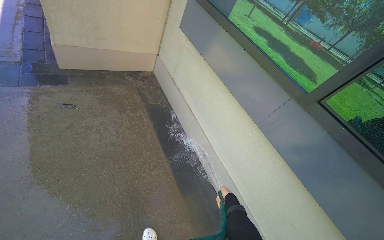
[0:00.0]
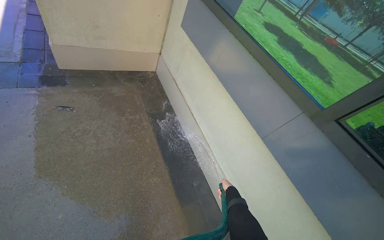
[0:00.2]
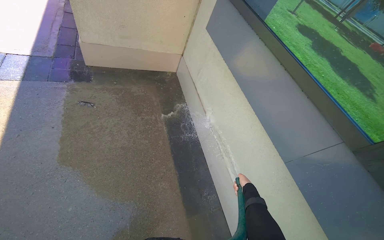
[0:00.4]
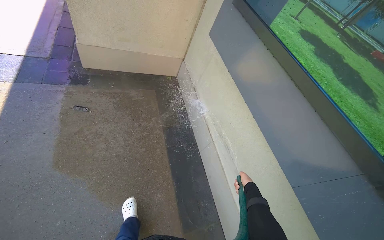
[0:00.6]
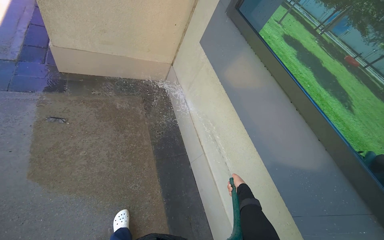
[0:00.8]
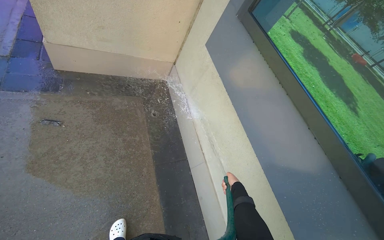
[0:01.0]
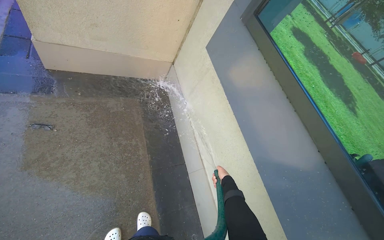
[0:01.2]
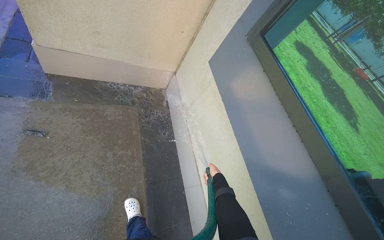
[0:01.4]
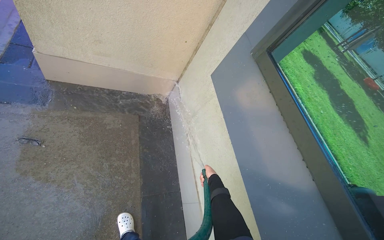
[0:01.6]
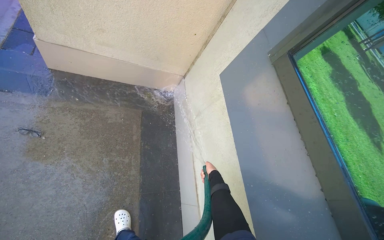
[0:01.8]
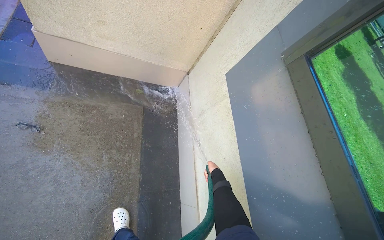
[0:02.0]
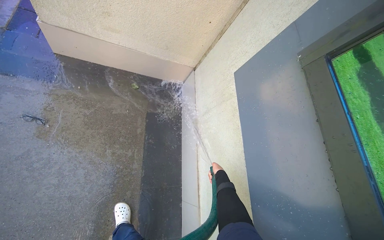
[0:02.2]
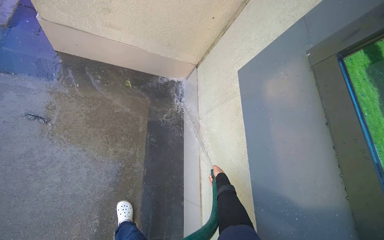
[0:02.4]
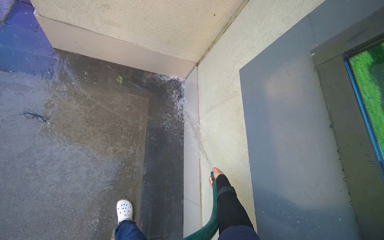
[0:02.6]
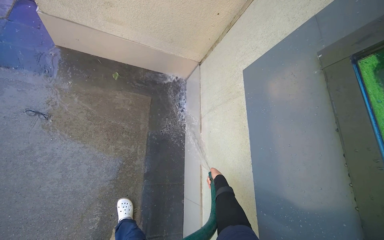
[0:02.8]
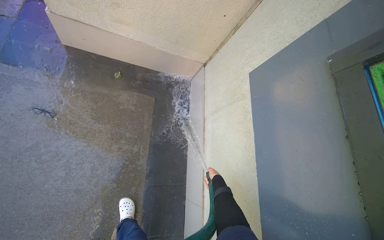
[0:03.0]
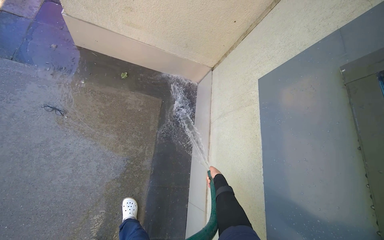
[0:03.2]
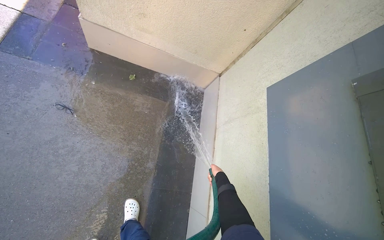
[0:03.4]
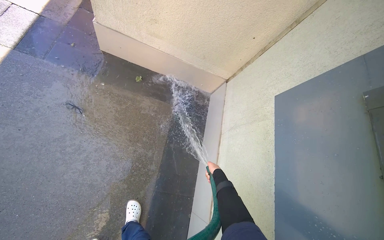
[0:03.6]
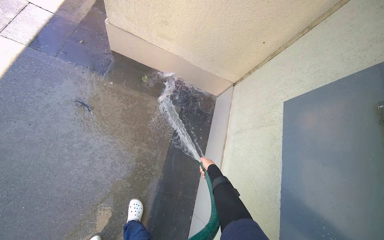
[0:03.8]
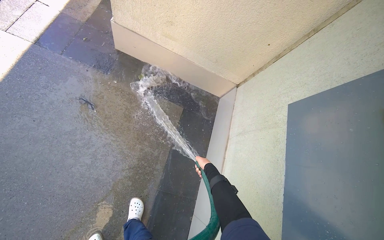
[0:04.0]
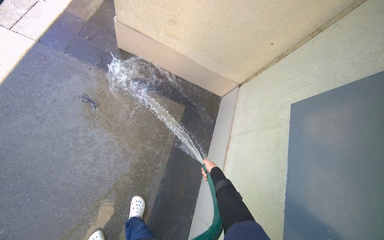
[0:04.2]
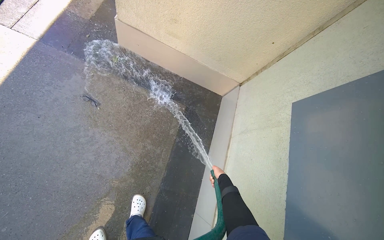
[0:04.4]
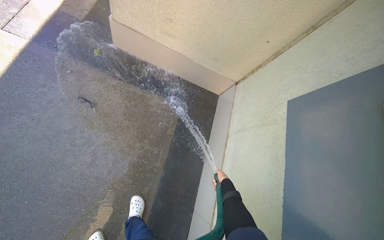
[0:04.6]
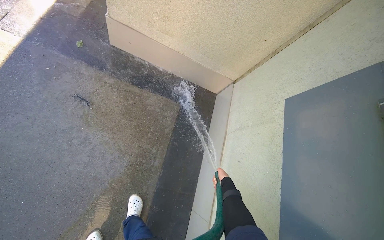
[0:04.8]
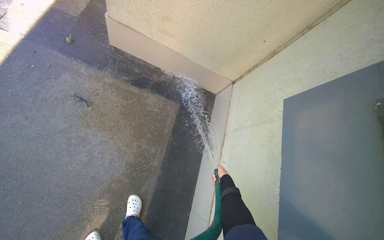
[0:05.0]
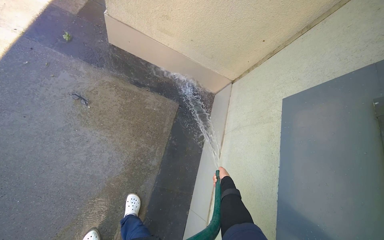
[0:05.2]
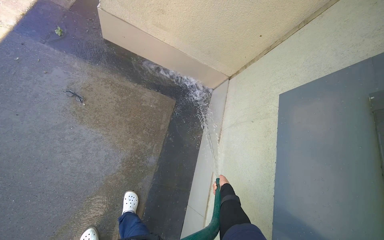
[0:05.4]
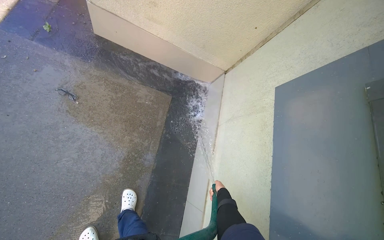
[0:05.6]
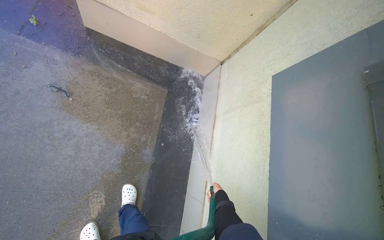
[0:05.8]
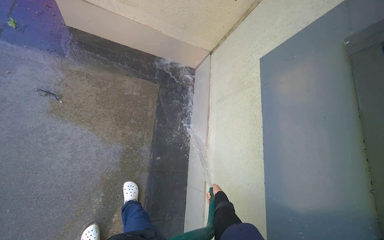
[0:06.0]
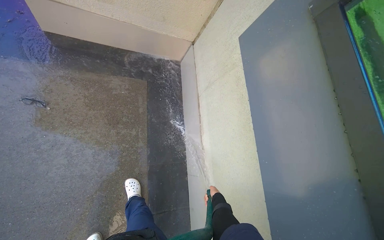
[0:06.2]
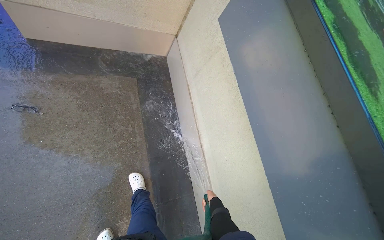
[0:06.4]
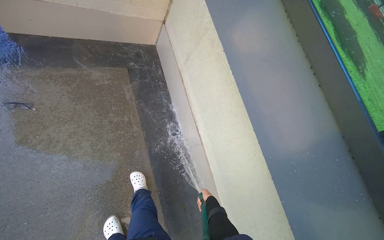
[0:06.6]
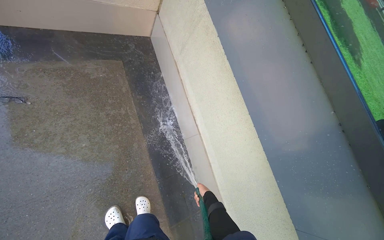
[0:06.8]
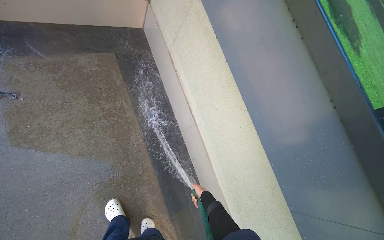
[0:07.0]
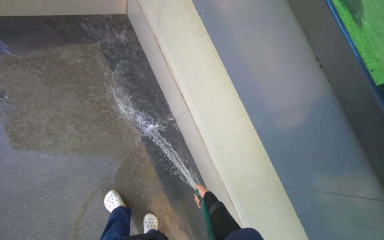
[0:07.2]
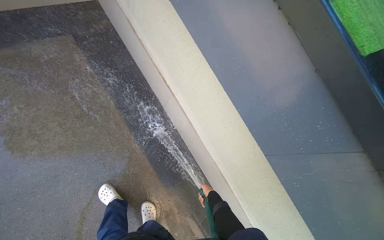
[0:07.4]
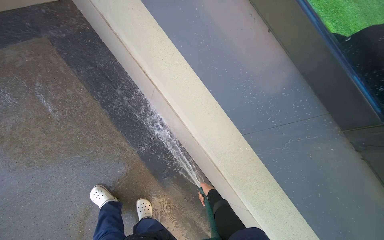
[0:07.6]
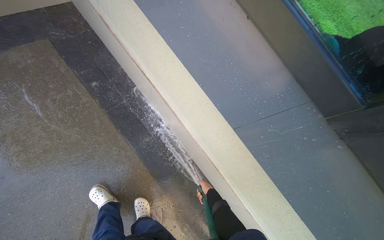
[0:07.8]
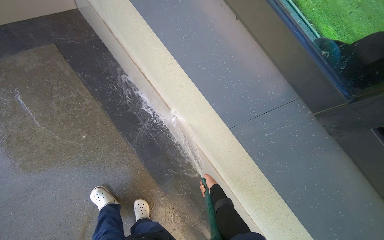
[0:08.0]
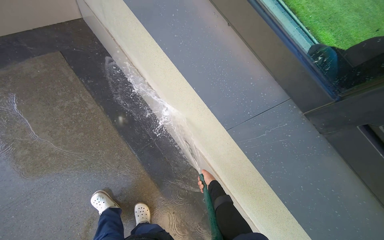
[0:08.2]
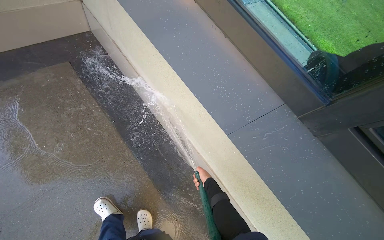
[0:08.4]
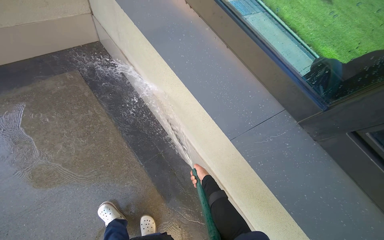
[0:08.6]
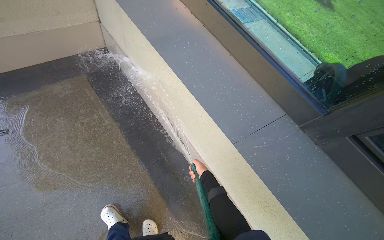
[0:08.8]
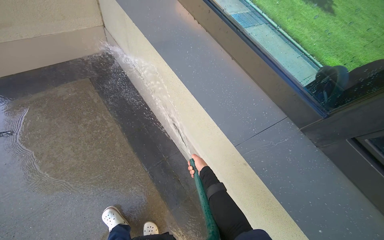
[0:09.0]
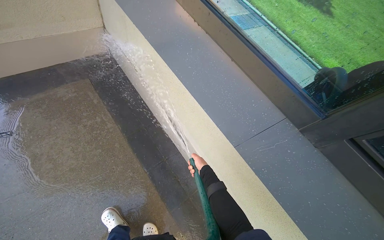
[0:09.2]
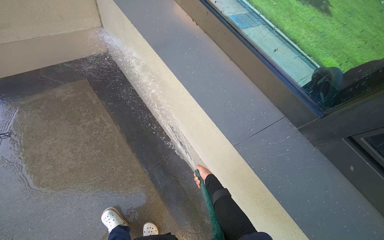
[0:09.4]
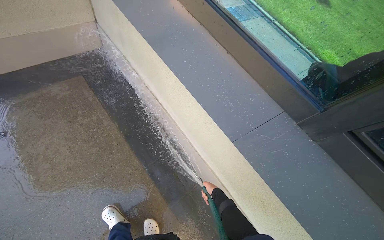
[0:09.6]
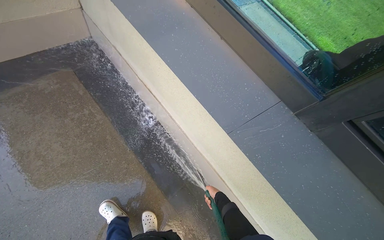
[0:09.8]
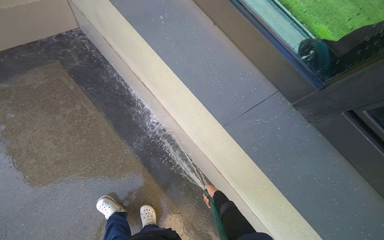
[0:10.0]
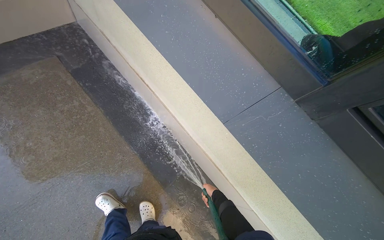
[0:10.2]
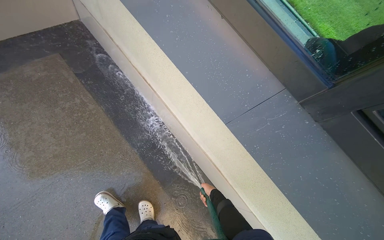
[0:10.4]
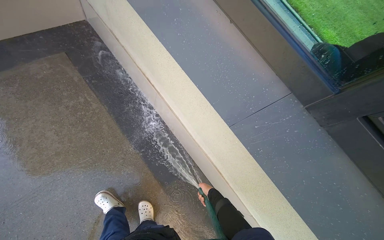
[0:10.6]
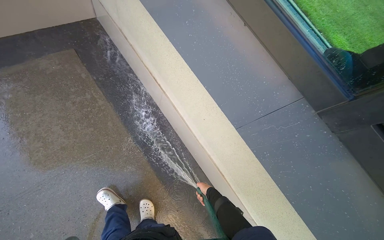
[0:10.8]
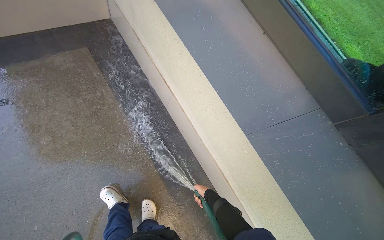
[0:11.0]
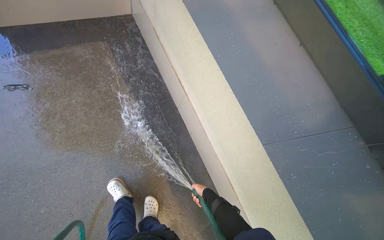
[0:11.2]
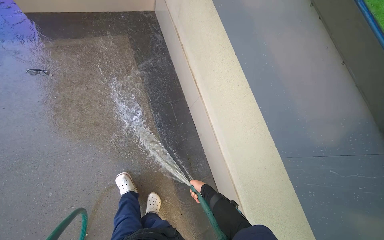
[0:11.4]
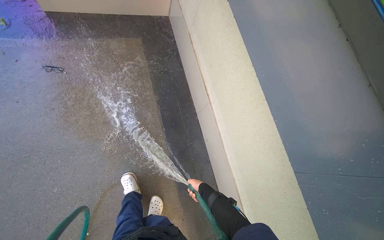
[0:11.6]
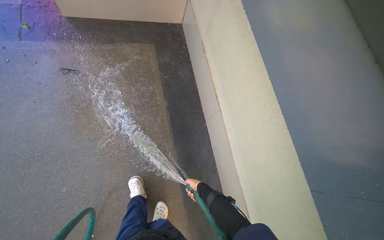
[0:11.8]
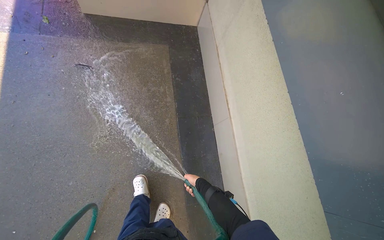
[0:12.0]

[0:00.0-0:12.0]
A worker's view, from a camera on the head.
Job: sweeping floor.
The whole recording: Rinsing concrete ground. The worker rinses the concrete ground with a hose.
0:00.0 to 0:01.6: The camera travels roughly 90 cm.
0:04.4 to 0:06.0: The right hand is displaced down the picture by some 25 cm.
0:06.0 to 0:07.6: The wearer moves about 60 cm. The view tilts roughly 15 degrees downward. Everything in view rotates roughly 40 degrees counterclockwise.
0:07.6 to 0:09.0: The view tips upward by roughly 15 degrees. The right hand moves up the picture and nearer to the camera, roughly 20 cm.
0:09.0 to 0:10.4: The right hand heads down the picture, covering roughly 20 cm.
0:10.4 to 0:12.0: The head rotates about 35 degrees to the left. The right hand moves to the left and up the picture, approximately 40 cm.

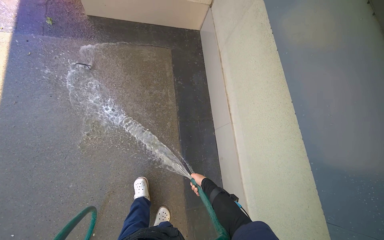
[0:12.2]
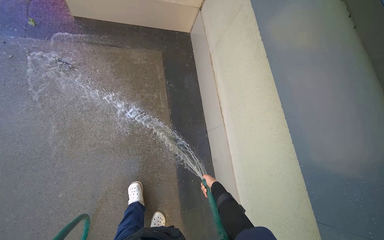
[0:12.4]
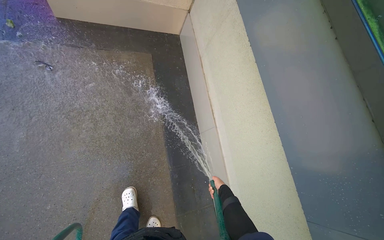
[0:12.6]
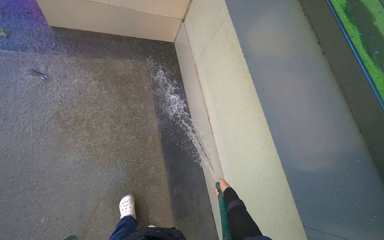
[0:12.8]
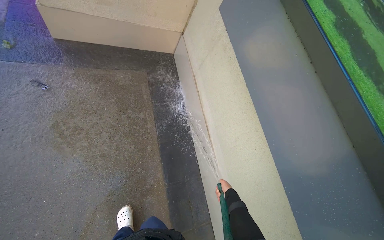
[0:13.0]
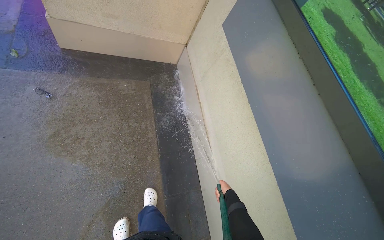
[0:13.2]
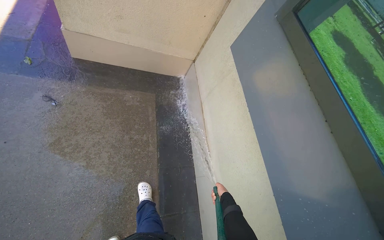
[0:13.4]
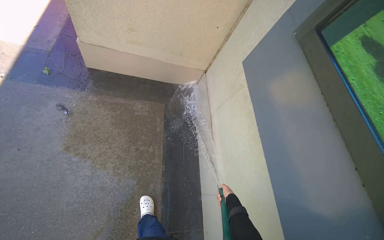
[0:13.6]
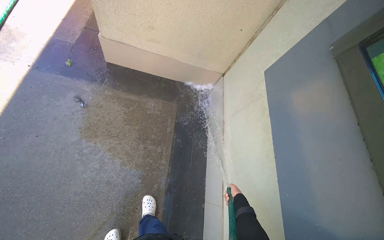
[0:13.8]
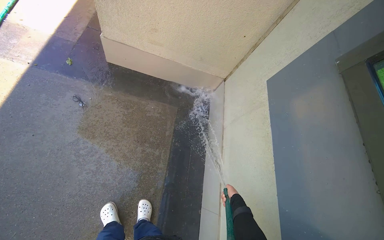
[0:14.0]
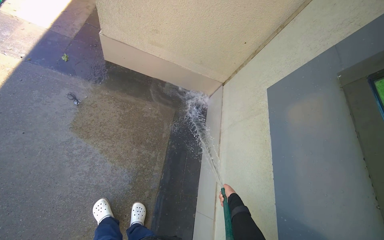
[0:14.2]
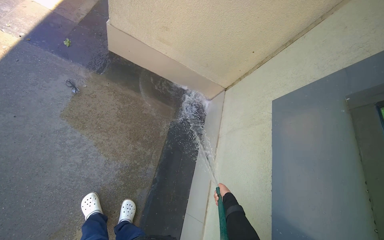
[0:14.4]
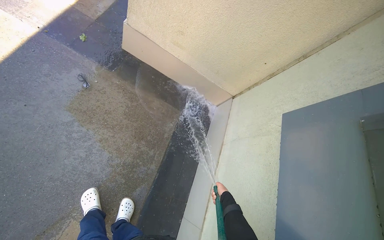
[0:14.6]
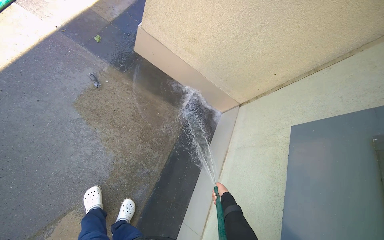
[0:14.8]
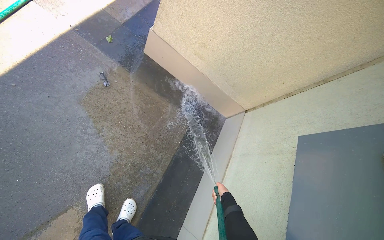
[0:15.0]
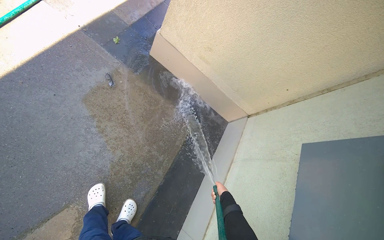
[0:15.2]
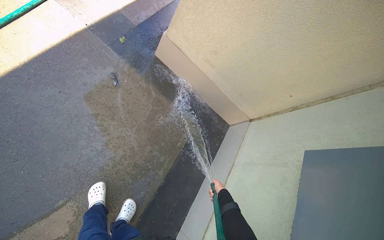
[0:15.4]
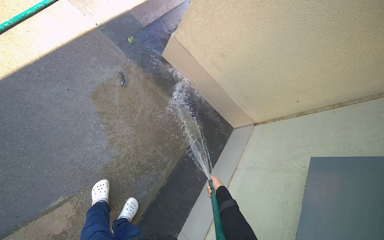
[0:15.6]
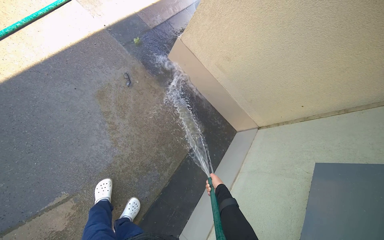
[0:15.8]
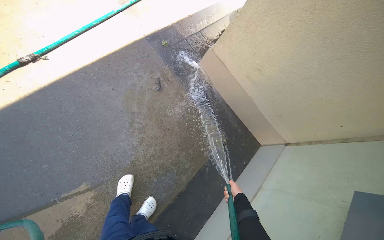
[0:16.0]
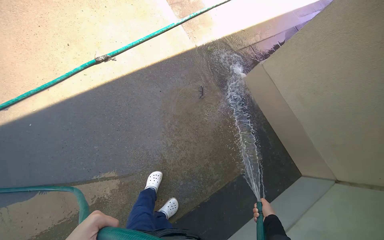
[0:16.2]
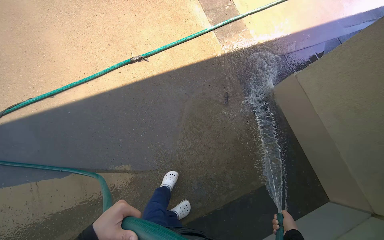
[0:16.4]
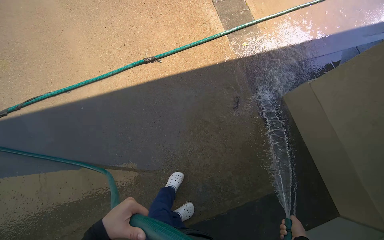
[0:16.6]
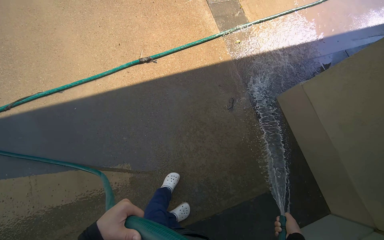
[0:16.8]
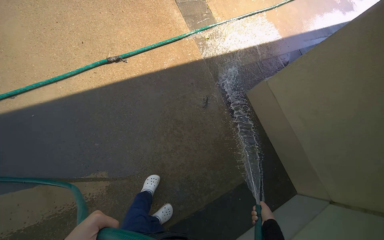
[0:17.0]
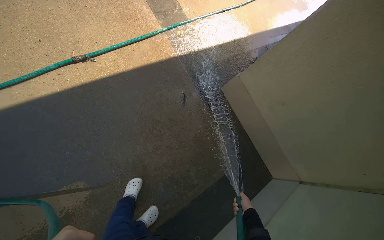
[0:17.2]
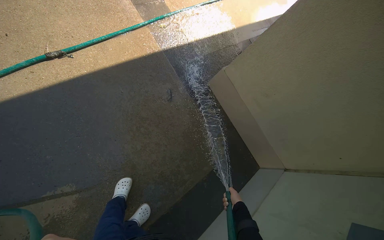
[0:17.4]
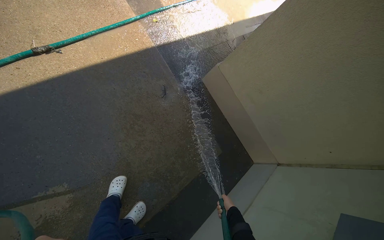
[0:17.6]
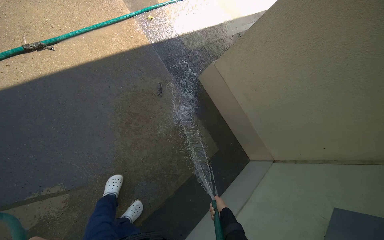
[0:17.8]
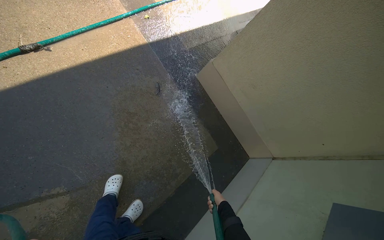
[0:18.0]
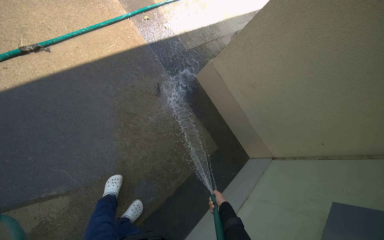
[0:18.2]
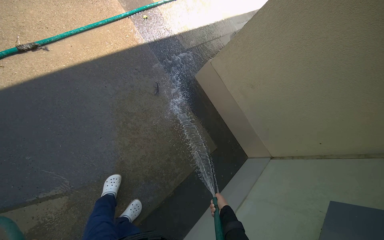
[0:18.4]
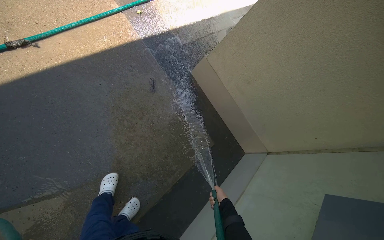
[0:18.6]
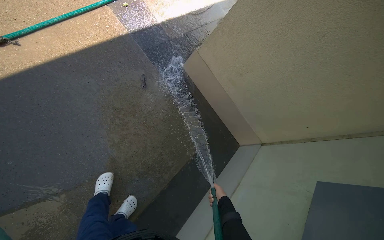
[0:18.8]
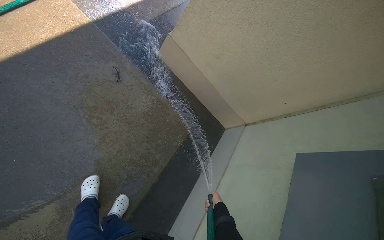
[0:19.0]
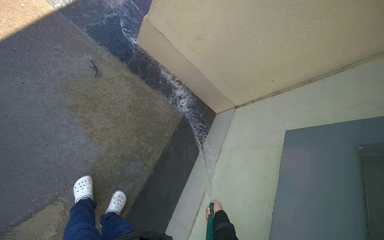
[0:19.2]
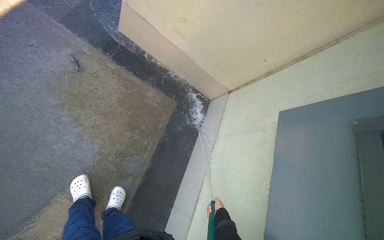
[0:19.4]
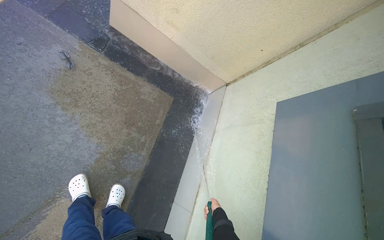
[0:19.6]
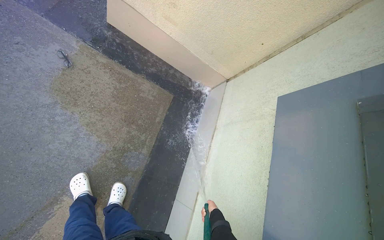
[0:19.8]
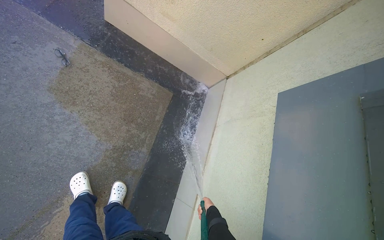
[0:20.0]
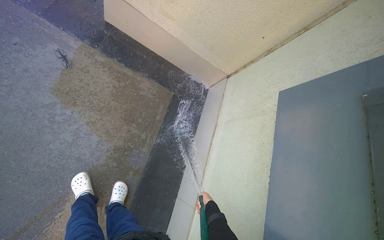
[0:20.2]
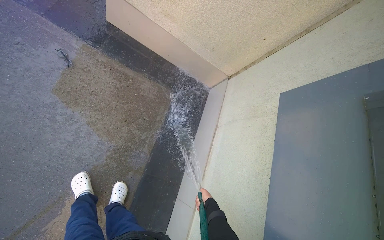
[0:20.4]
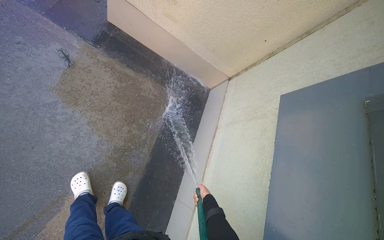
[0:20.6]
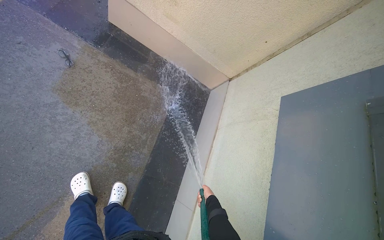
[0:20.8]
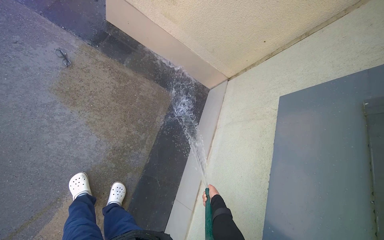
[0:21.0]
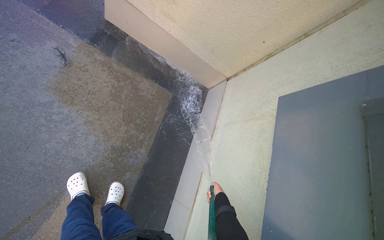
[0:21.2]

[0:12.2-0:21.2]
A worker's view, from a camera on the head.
Job: sweeping floor.
The whole recording: Rinsing concrete ground. The worker rinses the concrete ground with a hose.
0:13.8 to 0:15.2: The scene rotates clockwise by about 25 degrees. The right hand is displaced to the left by roughly 10 cm.
0:15.2 to 0:16.6: The head turns to the left by approximately 45 degrees.
0:16.6 to 0:18.2: The wearer's head swings roughly 30 degrees to the right.
0:18.2 to 0:19.8: The view tilts roughly 20 degrees downward. The scene turns some 25 degrees counterclockwise in the picture.
